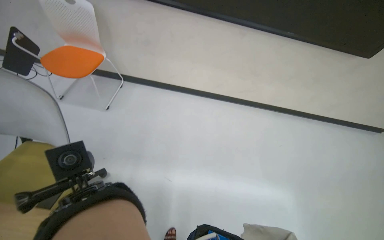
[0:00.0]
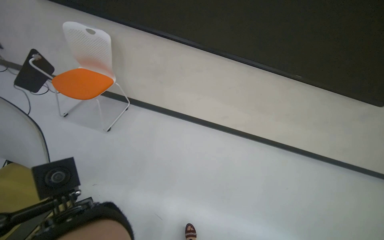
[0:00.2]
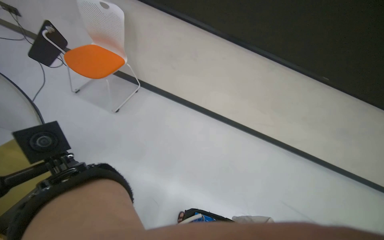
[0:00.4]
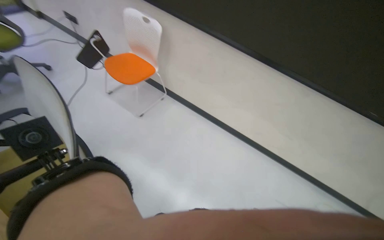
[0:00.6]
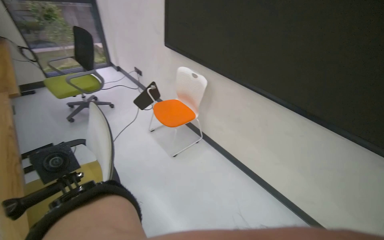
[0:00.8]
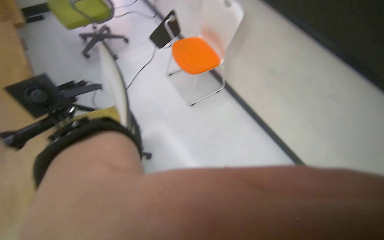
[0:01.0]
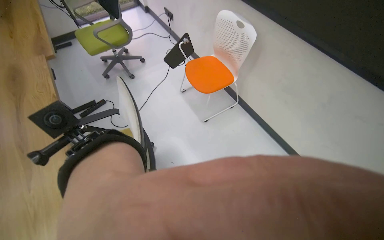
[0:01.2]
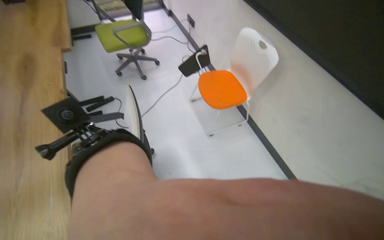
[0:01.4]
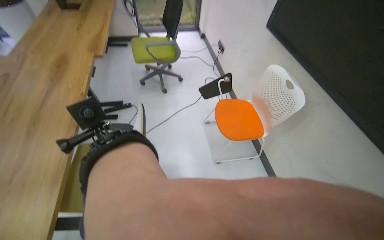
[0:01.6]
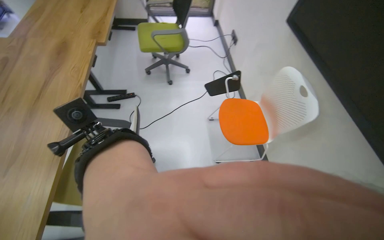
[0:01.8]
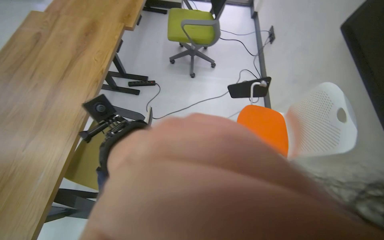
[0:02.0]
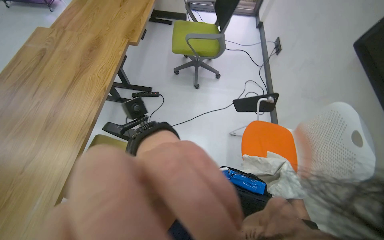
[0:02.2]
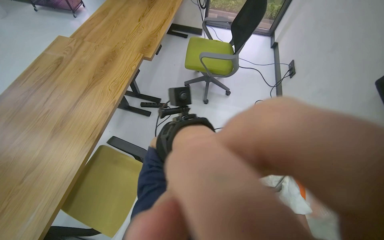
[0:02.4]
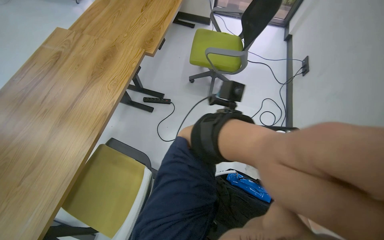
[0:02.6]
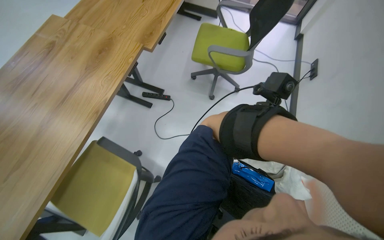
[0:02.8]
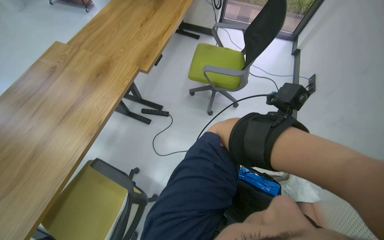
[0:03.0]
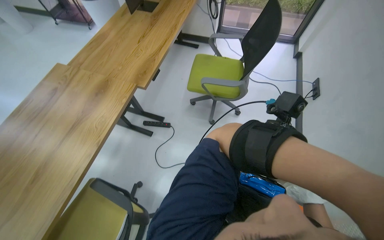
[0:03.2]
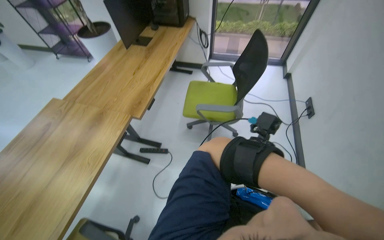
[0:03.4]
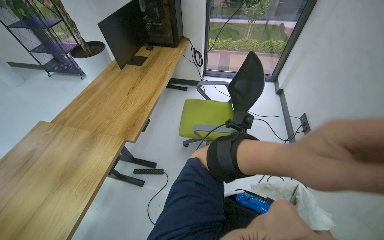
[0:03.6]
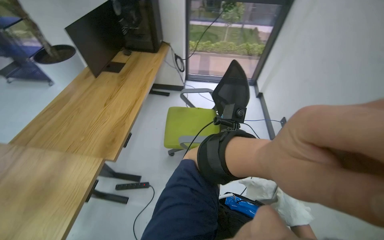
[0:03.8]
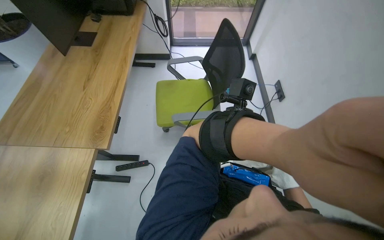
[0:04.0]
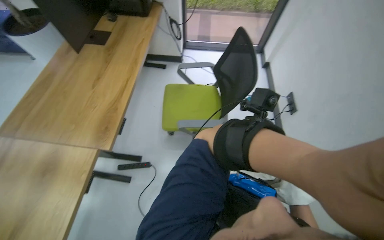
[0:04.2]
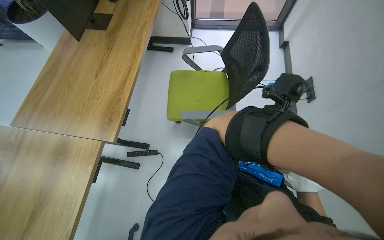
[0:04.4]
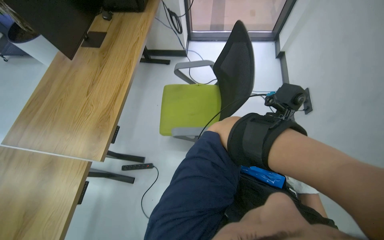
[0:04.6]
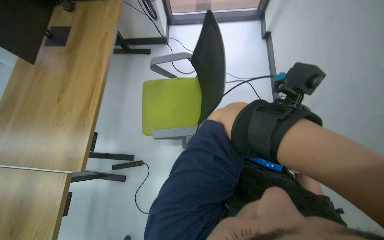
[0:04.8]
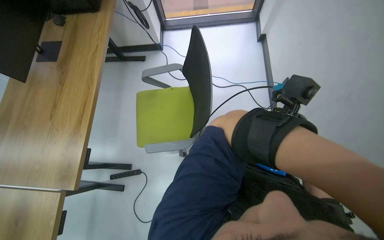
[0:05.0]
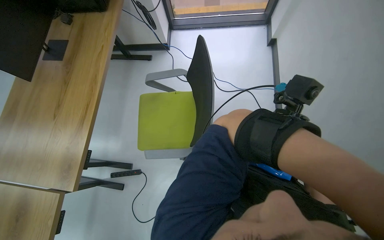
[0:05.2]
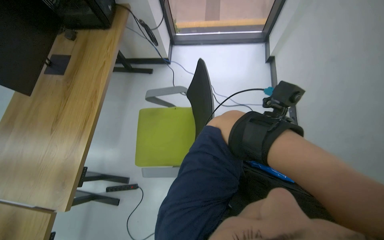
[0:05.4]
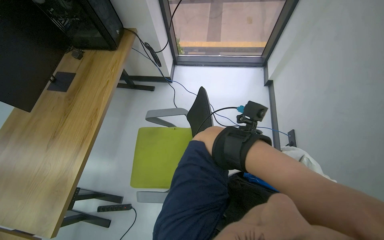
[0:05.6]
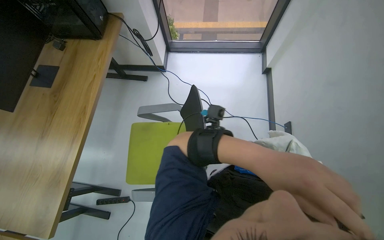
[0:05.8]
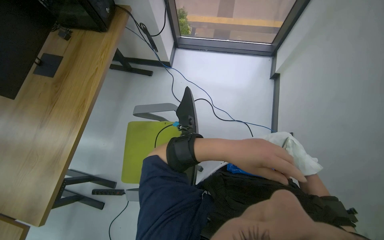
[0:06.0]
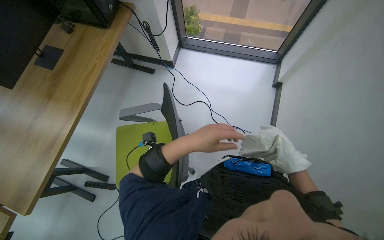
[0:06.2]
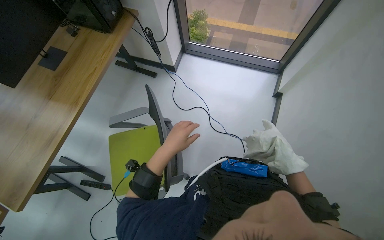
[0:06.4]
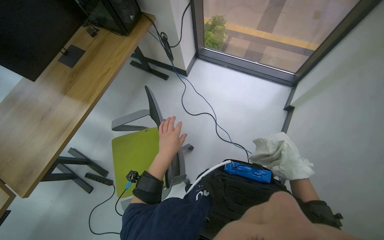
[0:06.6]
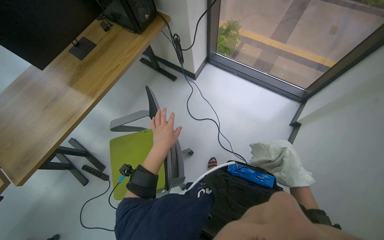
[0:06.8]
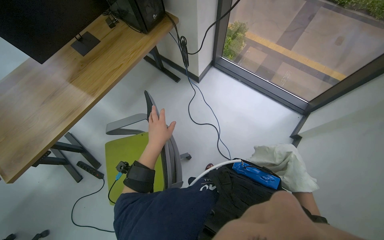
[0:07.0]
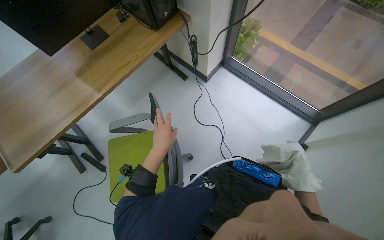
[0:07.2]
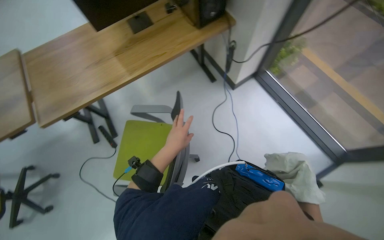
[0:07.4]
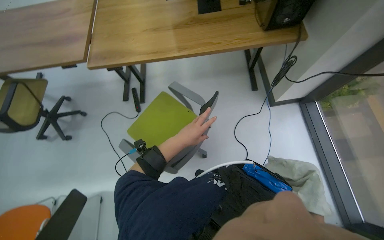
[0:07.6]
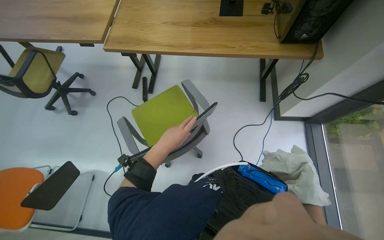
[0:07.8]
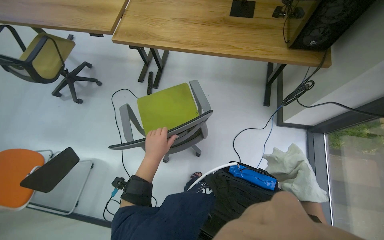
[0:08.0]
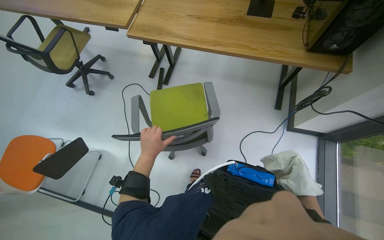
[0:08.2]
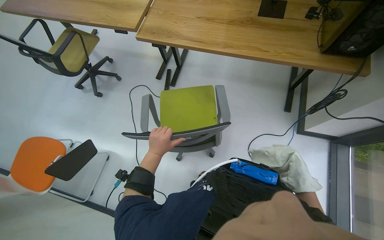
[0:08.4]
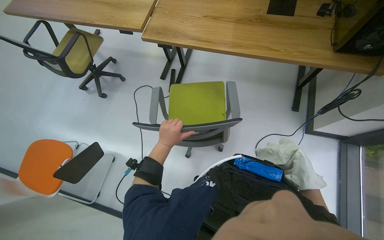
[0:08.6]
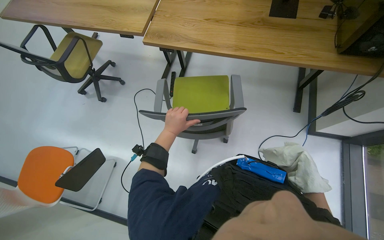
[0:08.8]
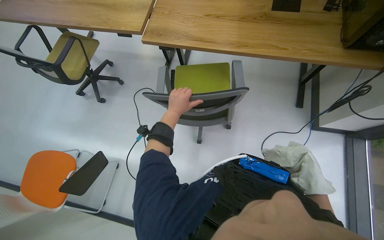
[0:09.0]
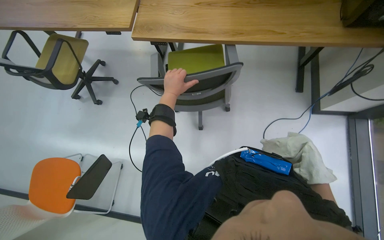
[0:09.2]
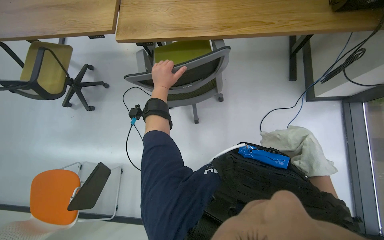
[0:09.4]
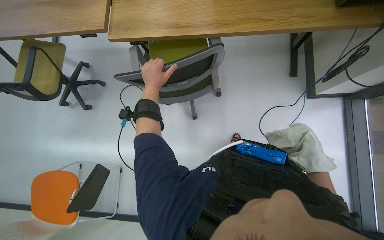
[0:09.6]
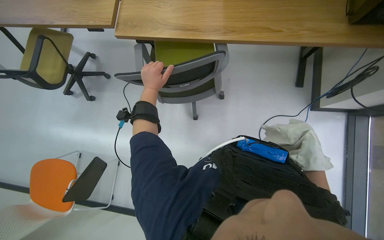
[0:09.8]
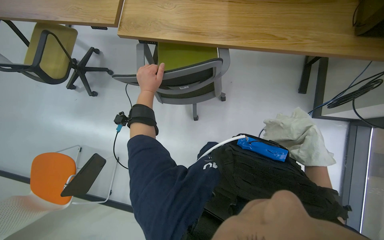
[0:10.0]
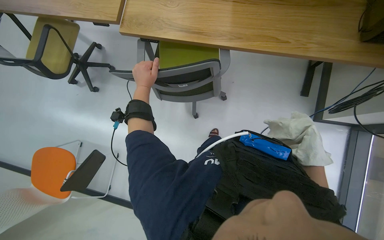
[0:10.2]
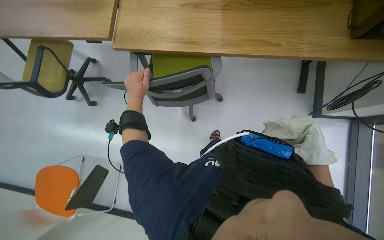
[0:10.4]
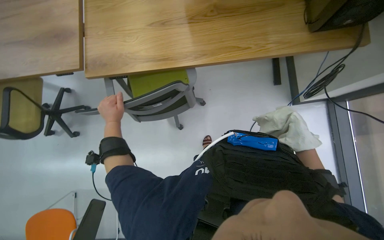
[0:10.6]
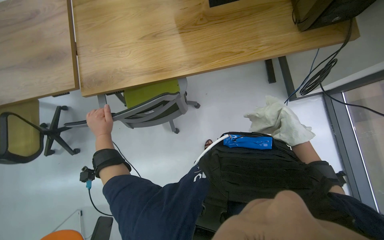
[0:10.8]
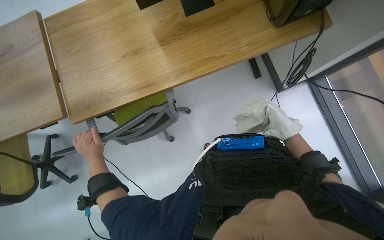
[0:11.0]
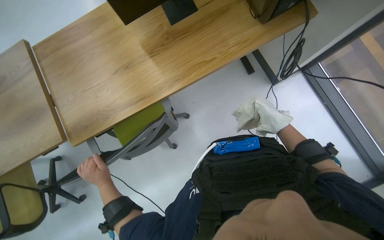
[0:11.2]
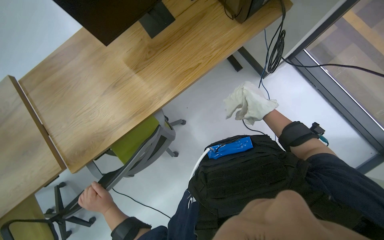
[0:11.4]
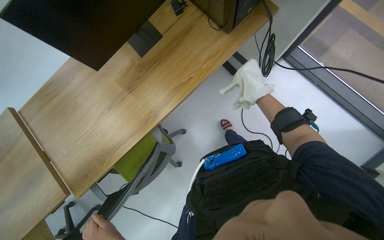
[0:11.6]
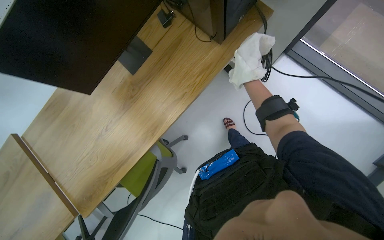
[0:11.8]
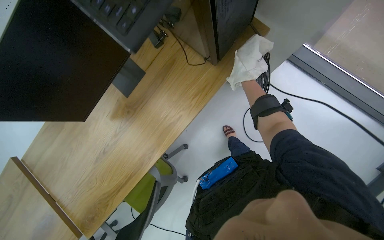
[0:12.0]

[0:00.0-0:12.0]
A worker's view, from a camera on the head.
Job: wiping surfaces.
The whole recording: Wiping window frame. The worker wipes the window frame with a white cloth.
0:00.0 to 0:01.6: The head travels approximately 60 cm. The wearer looks some 70 degrees further to the left.
0:01.6 to 0:03.0: The head travels roughly 70 cm. The head rotates approximately 30 degrees to the left.
0:03.0 to 0:04.4: The wearer moves some 50 cm.
0:04.4 to 0:06.0: The wearer moves about 60 cm.
0:06.0 to 0:07.6: The head rotates approximately 75 degrees to the left.
0:07.6 to 0:09.0: The left hand heads up the picture, covering some 10 cm.
0:09.0 to 0:10.4: The left hand moves up the picture and to the left, approximately 15 cm.
0:10.4 to 0:12.0: The view tilts some 20 degrees upward. The scene rotates counterclockwise by roughly 60 degrees.

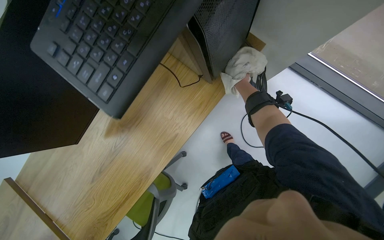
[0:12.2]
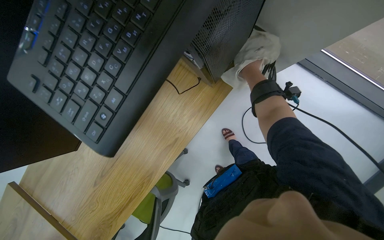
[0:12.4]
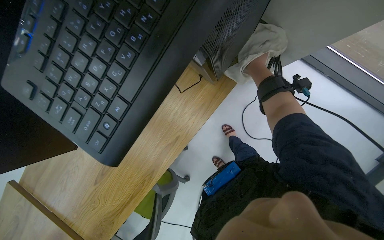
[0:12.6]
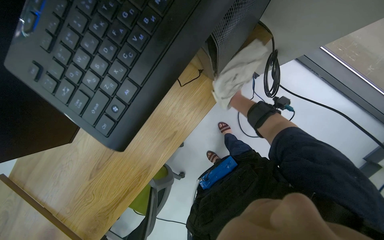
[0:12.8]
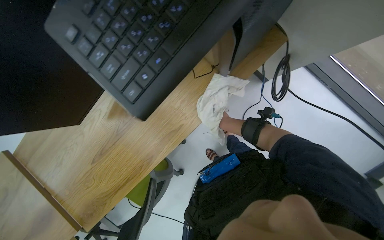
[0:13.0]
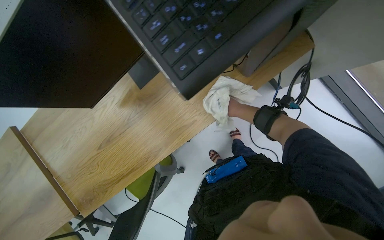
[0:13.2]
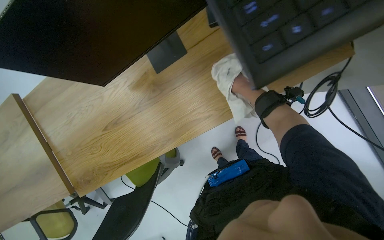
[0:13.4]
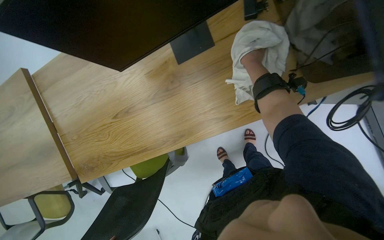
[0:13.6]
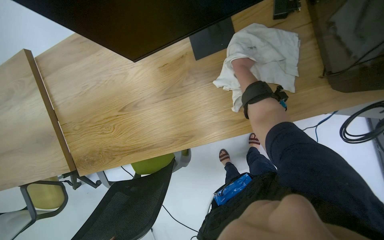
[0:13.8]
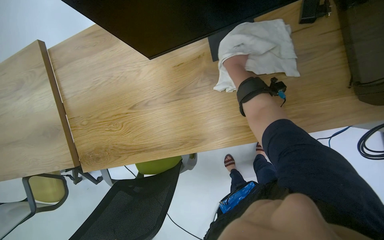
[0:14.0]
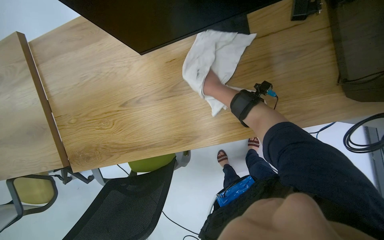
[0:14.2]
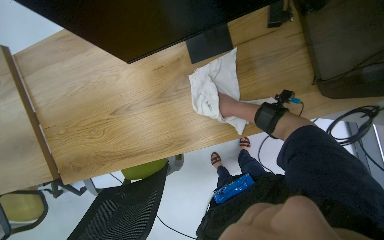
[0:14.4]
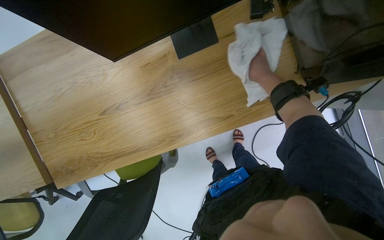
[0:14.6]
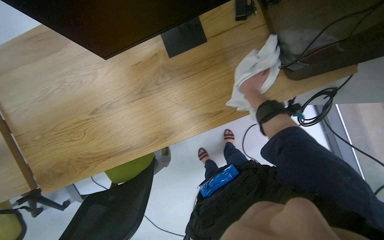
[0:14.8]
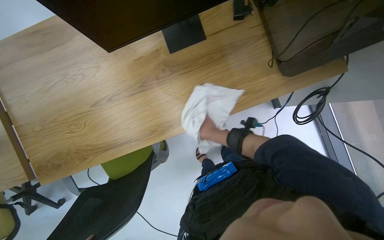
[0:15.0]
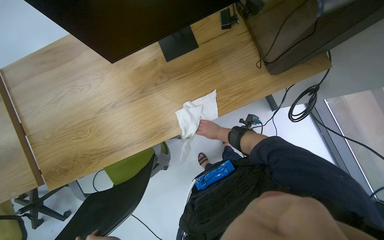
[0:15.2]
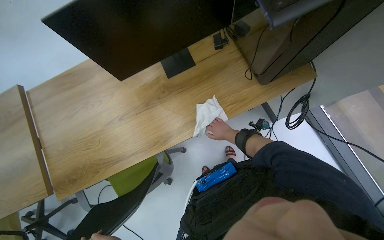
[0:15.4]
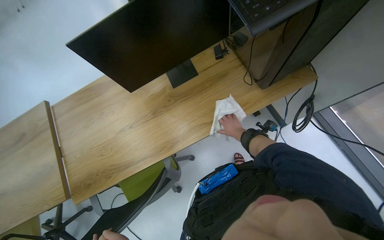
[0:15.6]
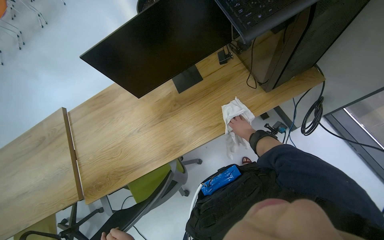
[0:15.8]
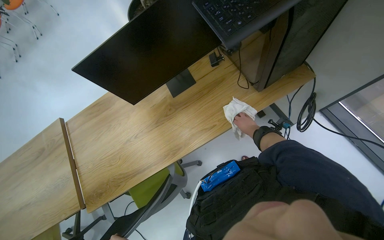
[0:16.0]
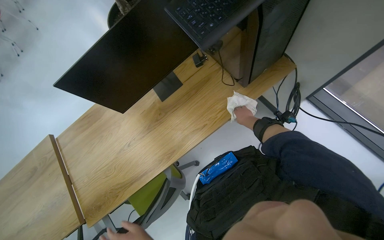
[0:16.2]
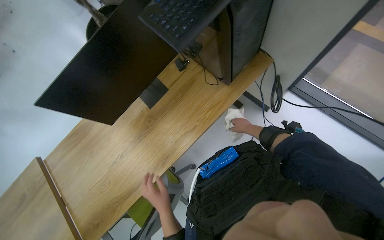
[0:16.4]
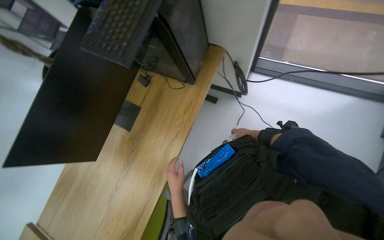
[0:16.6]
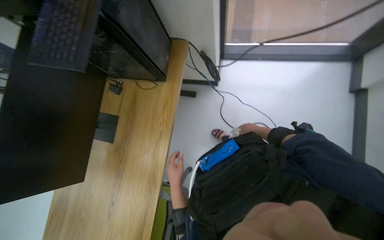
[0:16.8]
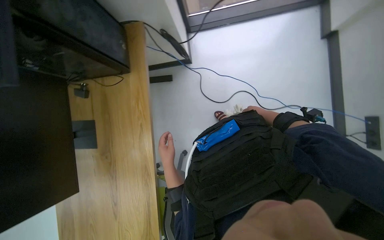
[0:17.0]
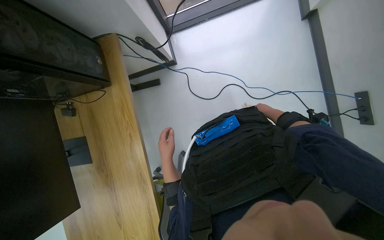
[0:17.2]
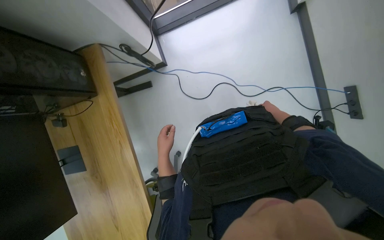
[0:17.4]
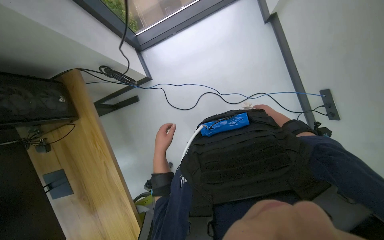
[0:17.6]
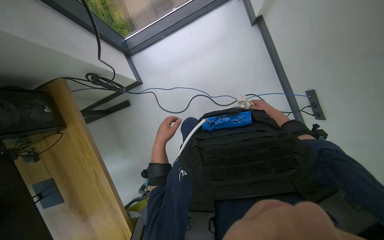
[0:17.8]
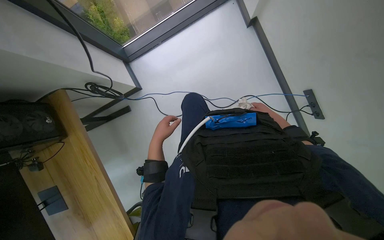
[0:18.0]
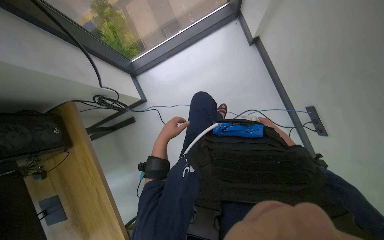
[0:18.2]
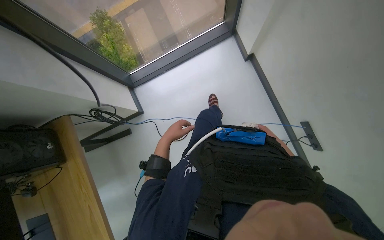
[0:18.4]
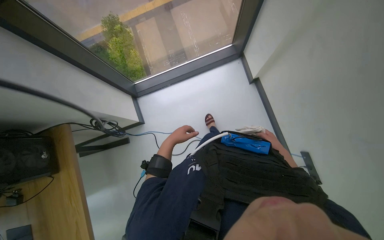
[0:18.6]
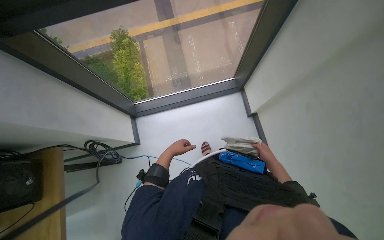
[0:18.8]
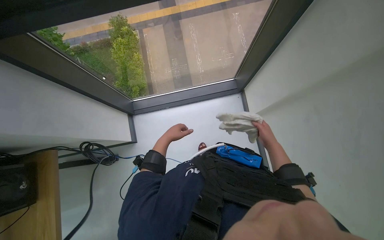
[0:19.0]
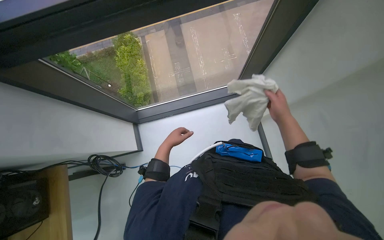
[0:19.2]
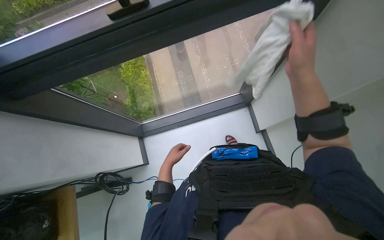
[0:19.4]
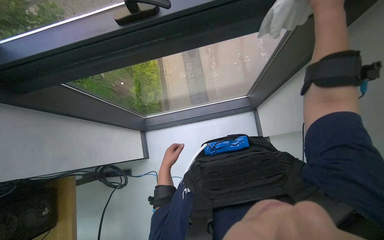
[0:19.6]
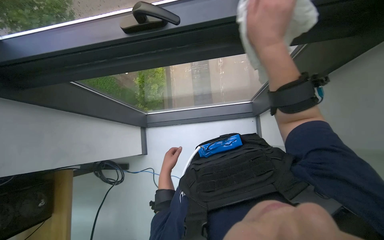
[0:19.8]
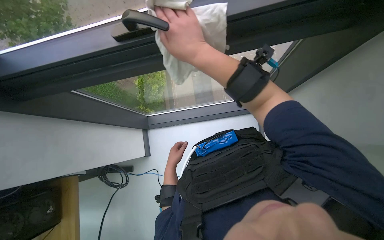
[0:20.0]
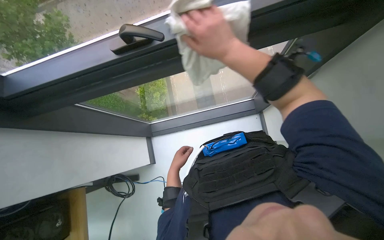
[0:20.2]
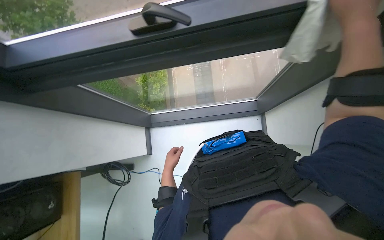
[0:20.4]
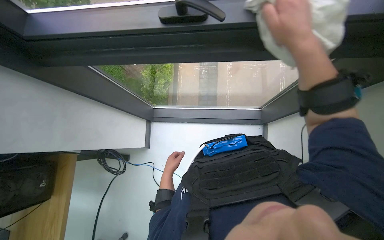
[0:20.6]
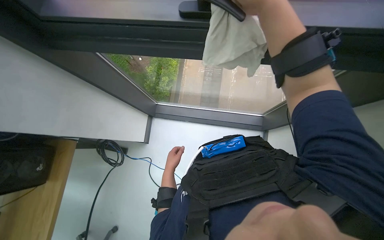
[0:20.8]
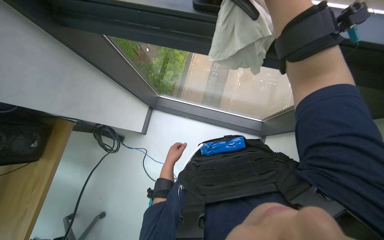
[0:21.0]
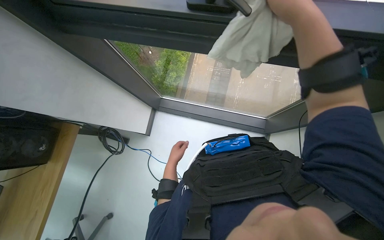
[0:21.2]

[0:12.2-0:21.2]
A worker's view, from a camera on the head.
Job: wiping surfaces.
The whole recording: Wiping window frame. The worker wipes the window frame with a white cloth.
0:12.2 to 0:13.8: The scene turns some 30 degrees clockwise in the picture.
0:15.2 to 0:16.6: The view tips upward by roughly 20 degrees. The scene turns approximately 40 degrees counterclockwise in the picture.
0:16.6 to 0:18.2: The camera is carried about 50 cm. Everything in view rotates roughly 45 degrees counterclockwise.
0:18.2 to 0:19.8: The wearer moves some 60 cm.
0:19.8 to 0:21.2: The right hand goes left and right, about 30 cm each way, reversing 2 times.
